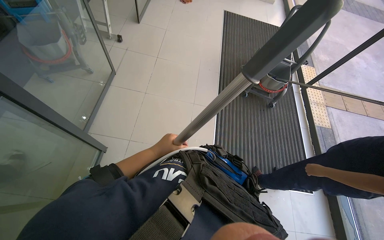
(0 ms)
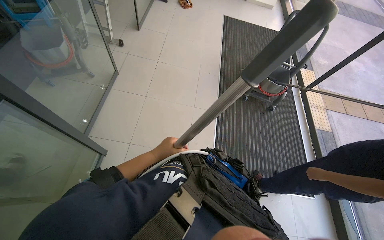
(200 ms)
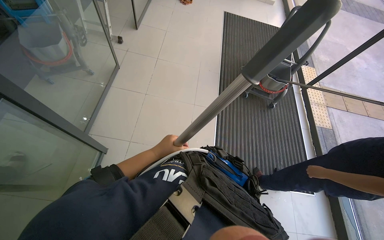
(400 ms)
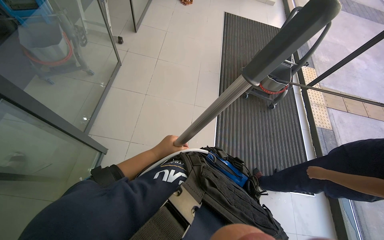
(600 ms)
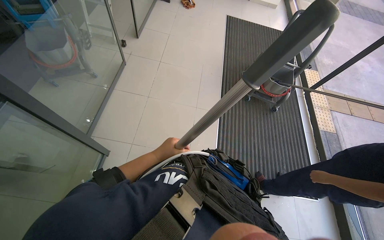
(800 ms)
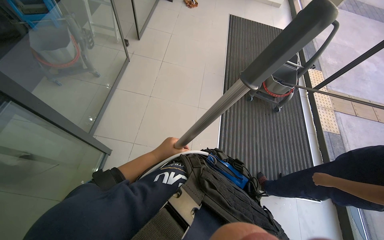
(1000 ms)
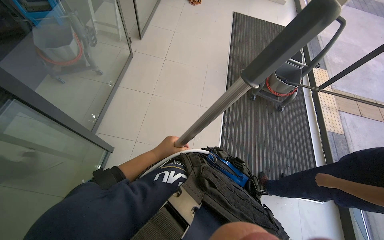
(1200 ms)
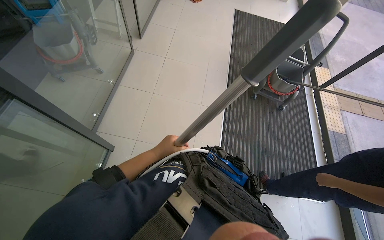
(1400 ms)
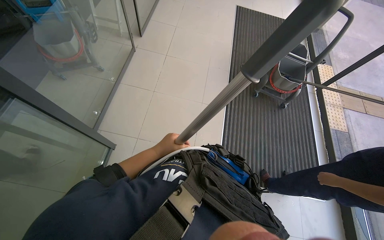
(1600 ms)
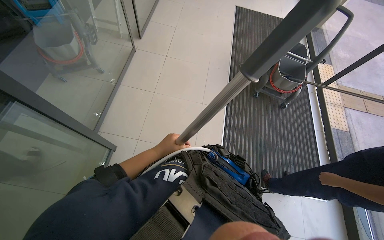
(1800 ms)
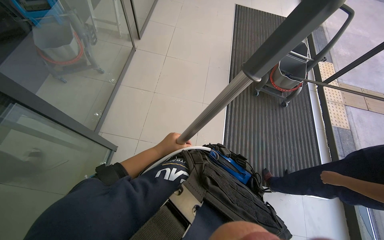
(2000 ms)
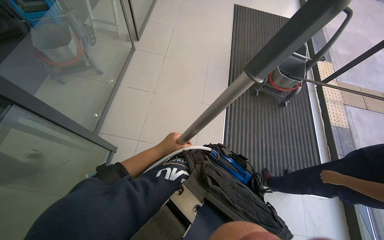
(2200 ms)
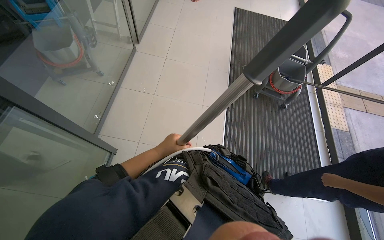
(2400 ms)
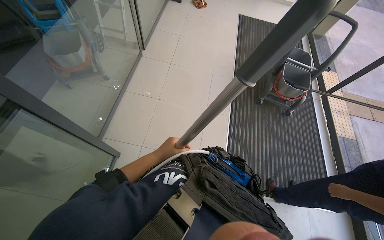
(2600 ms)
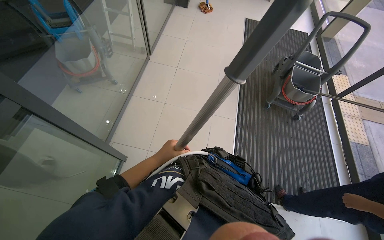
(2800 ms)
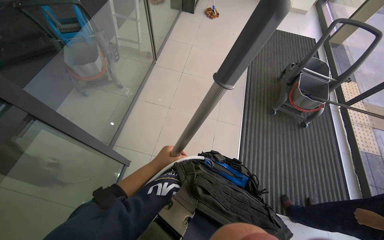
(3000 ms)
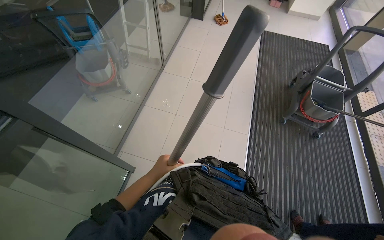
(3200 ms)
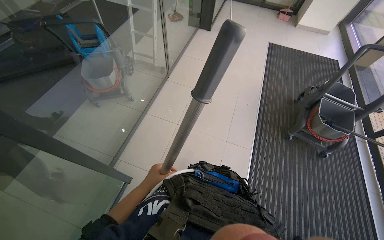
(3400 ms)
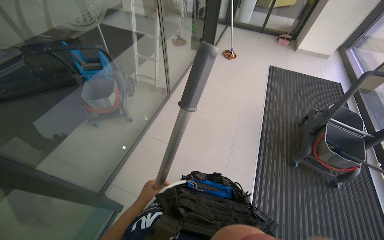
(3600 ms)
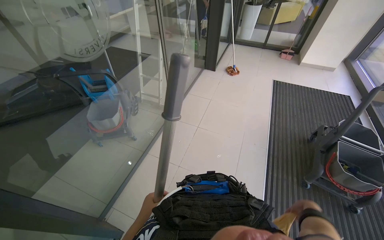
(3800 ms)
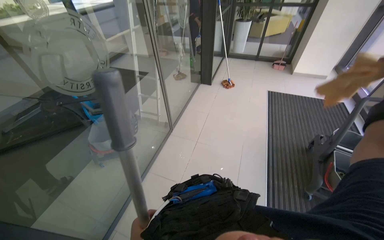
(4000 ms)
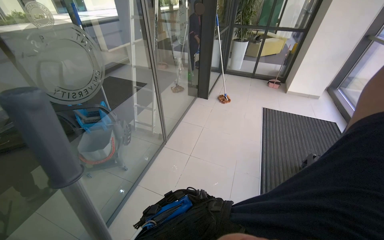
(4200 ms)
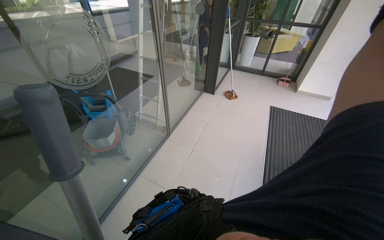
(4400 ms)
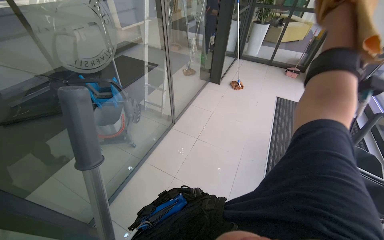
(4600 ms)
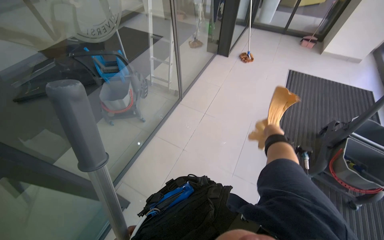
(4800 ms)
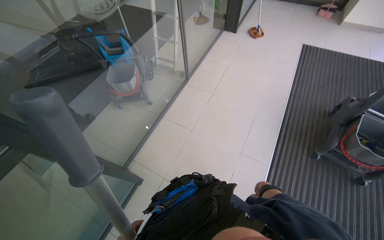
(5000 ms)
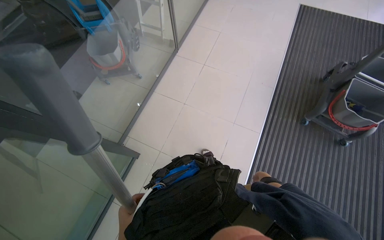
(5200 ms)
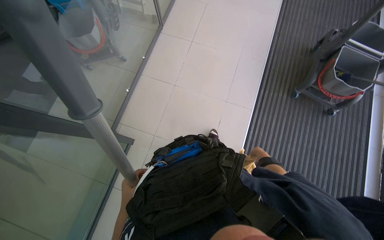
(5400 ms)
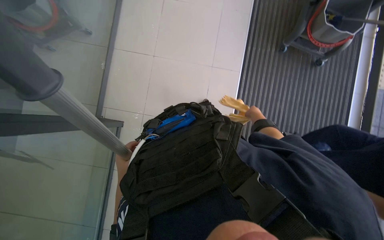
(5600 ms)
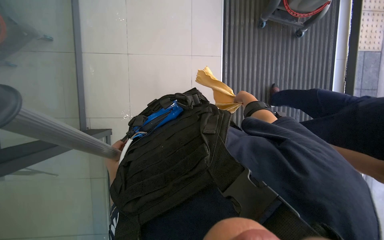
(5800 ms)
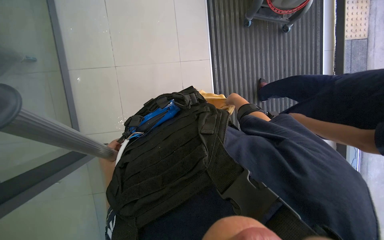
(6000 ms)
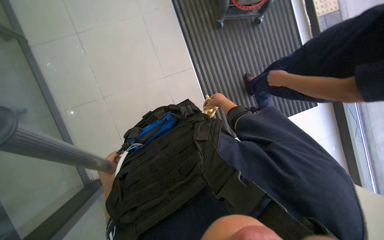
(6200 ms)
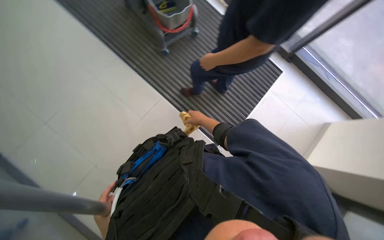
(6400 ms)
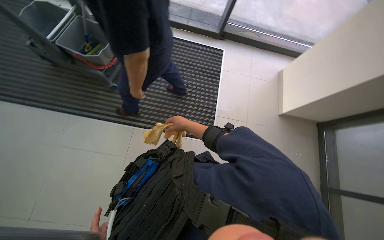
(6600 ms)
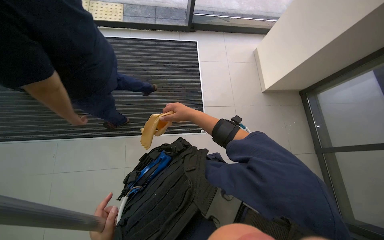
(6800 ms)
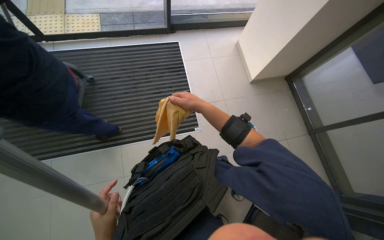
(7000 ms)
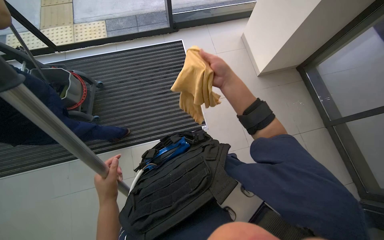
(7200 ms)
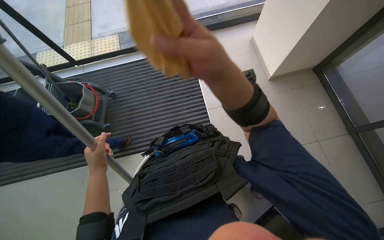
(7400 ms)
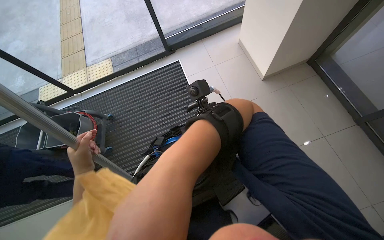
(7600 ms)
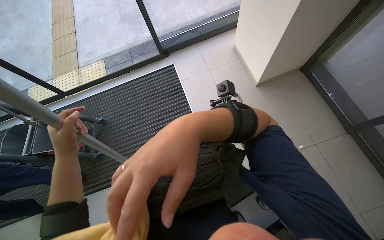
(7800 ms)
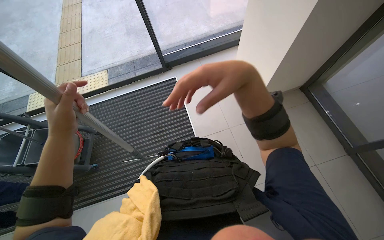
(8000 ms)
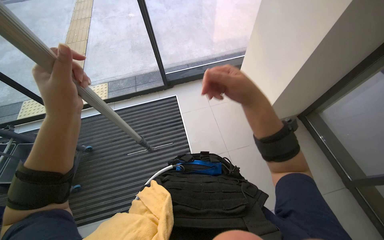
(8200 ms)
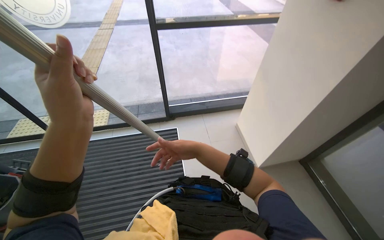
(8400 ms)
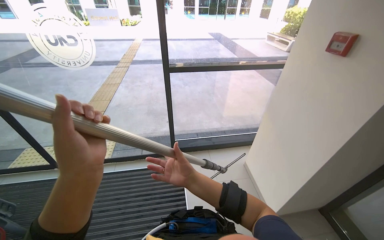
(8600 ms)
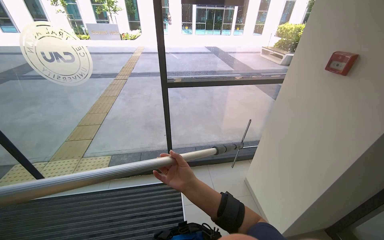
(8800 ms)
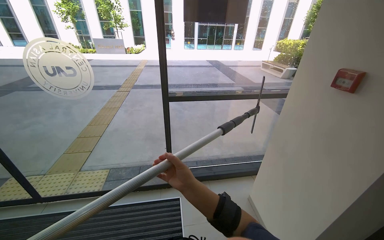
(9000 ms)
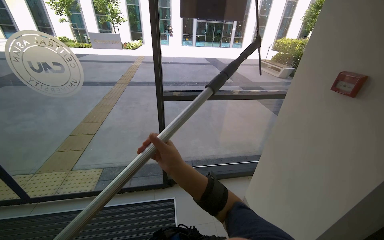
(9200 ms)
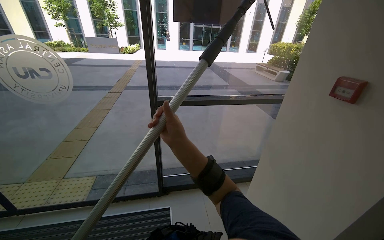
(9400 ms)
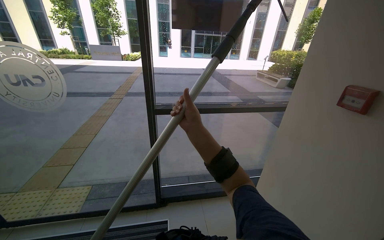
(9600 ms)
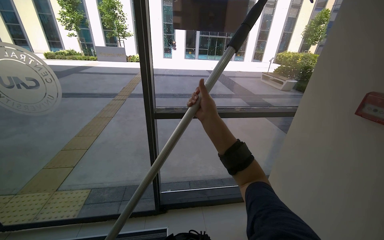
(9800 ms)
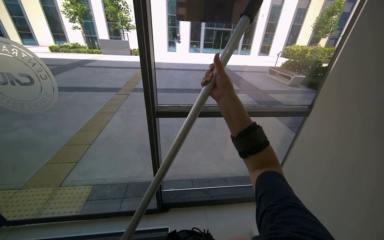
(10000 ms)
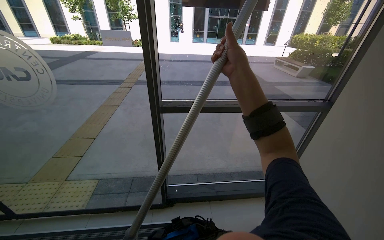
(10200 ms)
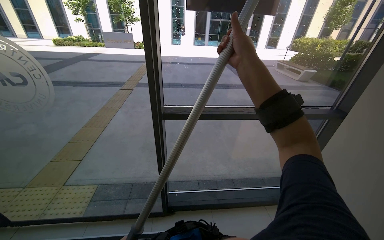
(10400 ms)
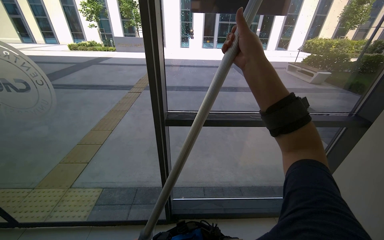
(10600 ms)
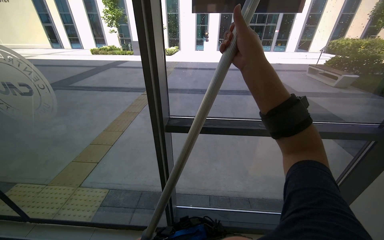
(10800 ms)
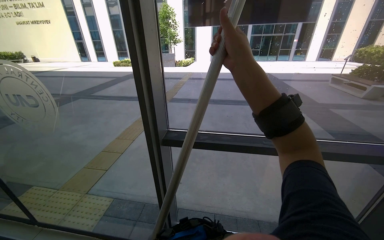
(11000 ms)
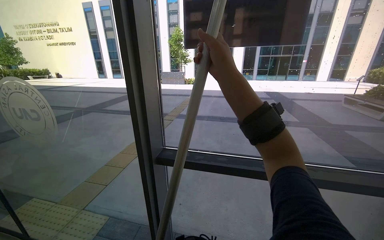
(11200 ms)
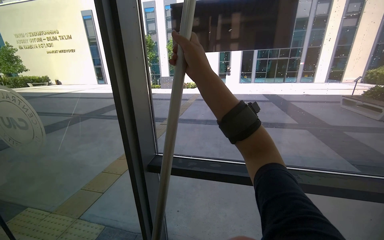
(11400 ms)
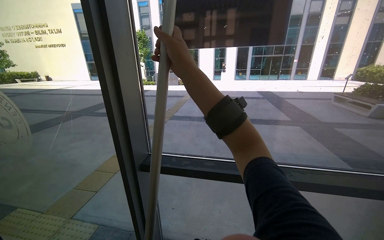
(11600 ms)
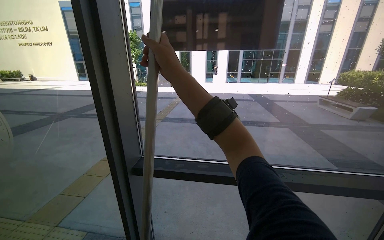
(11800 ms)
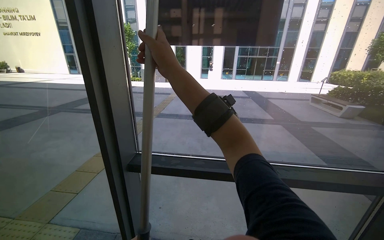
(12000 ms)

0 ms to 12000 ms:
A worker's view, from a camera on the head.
Job: cleaning windows.
The whole recording: Cleaning glass windows. The worker cleans the large glass windows using a squeegee on a long pole and a cloth.
3000 ms to 4400 ms: The wearer moves roughly 40 cm. The wearer looks some 20 degrees further upward.
4400 ms to 6000 ms: The view tilts approximately 50 degrees downward. The scene turns about 30 degrees counterclockwise in the picture.
6000 ms to 7600 ms: The view tilts some 15 degrees upward. Everything in view rotates roughly 105 degrees counterclockwise.
7600 ms to 9000 ms: The camera travels roughly 40 cm. The view tips upward by some 45 degrees.
9000 ms to 10400 ms: The right hand travels up the picture by approximately 50 cm.

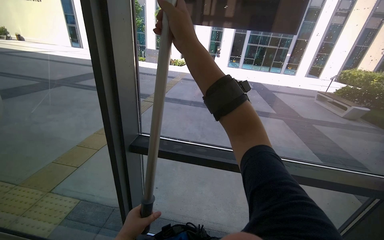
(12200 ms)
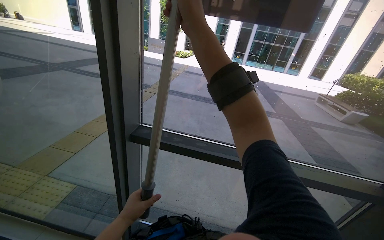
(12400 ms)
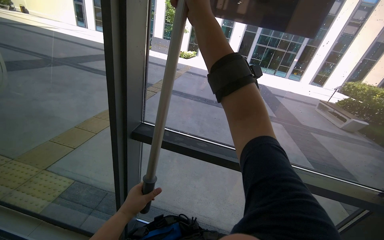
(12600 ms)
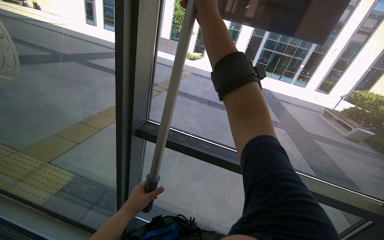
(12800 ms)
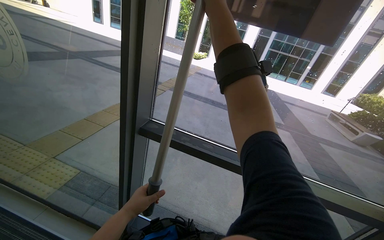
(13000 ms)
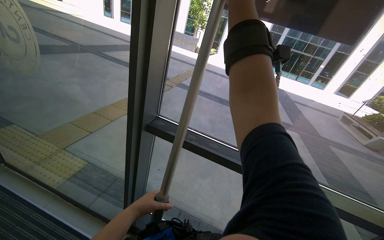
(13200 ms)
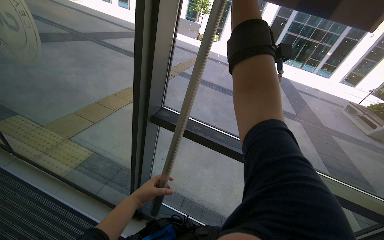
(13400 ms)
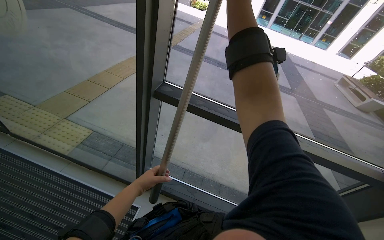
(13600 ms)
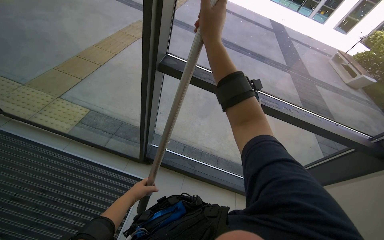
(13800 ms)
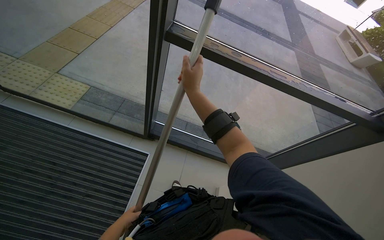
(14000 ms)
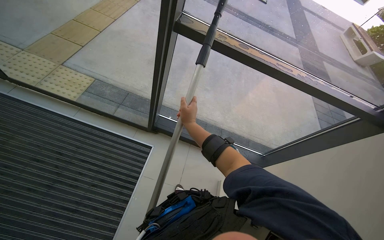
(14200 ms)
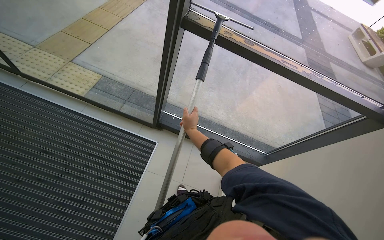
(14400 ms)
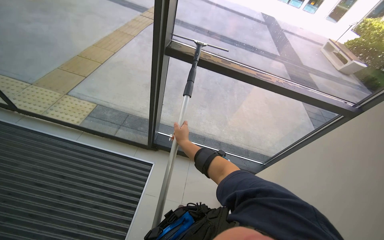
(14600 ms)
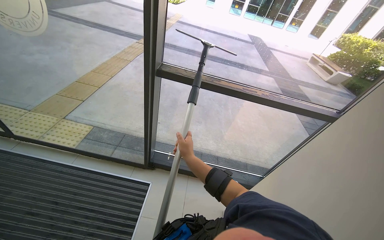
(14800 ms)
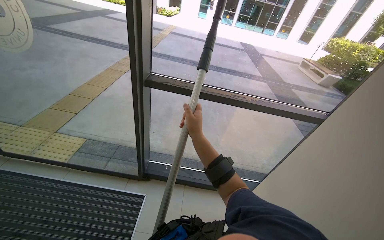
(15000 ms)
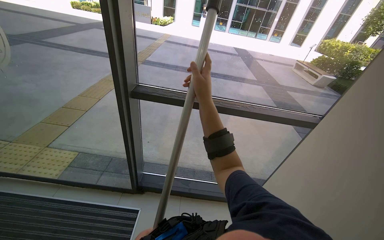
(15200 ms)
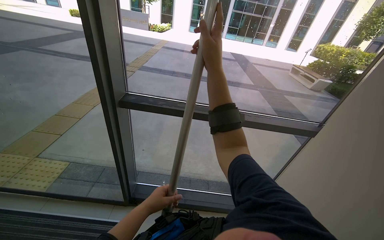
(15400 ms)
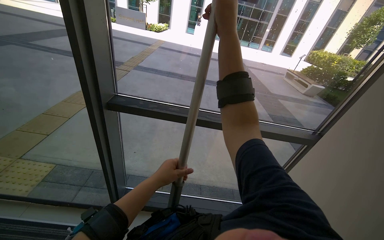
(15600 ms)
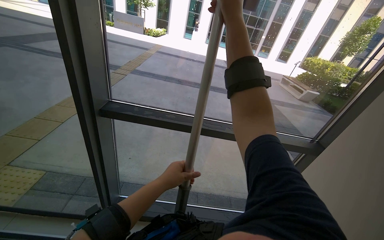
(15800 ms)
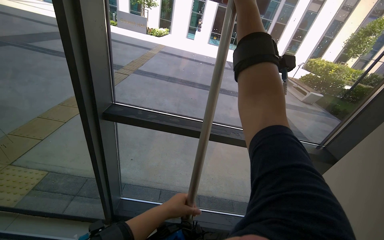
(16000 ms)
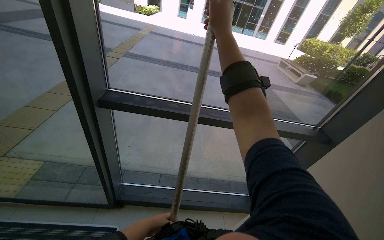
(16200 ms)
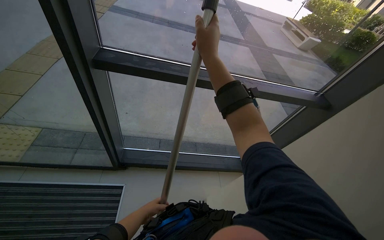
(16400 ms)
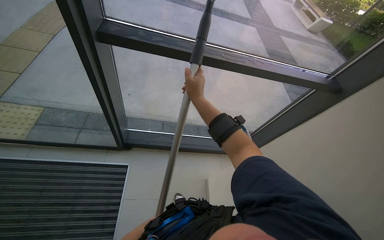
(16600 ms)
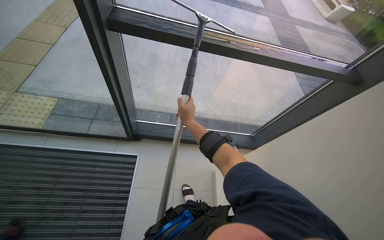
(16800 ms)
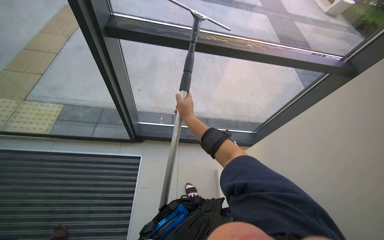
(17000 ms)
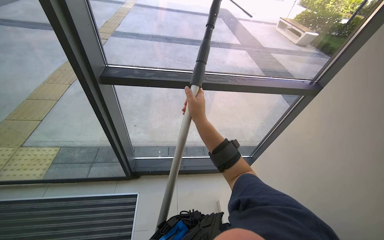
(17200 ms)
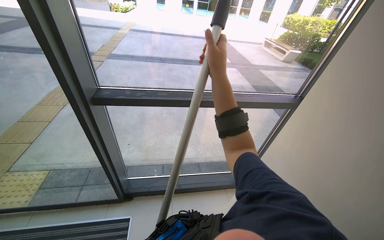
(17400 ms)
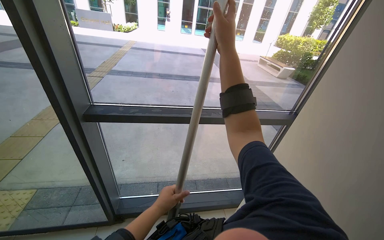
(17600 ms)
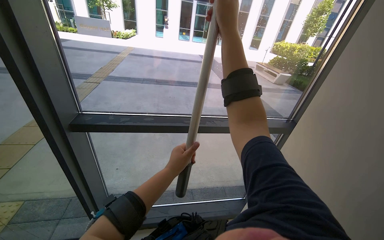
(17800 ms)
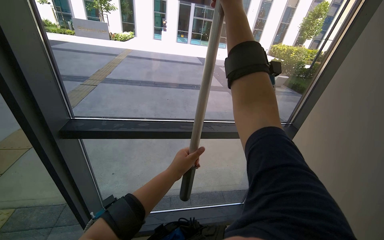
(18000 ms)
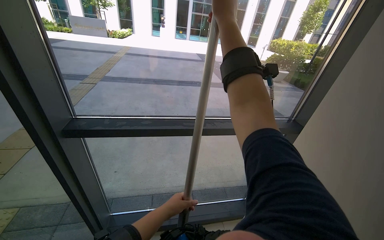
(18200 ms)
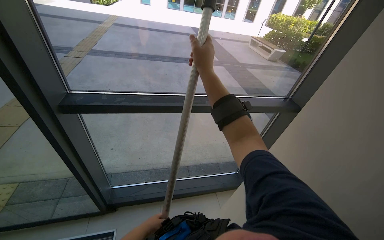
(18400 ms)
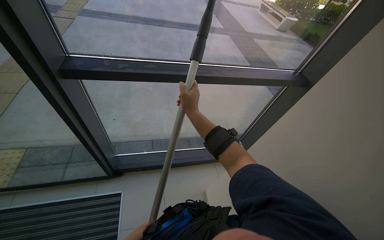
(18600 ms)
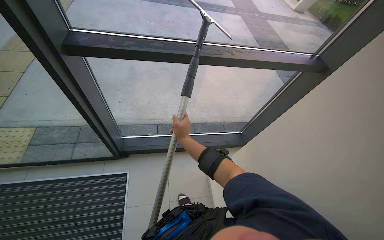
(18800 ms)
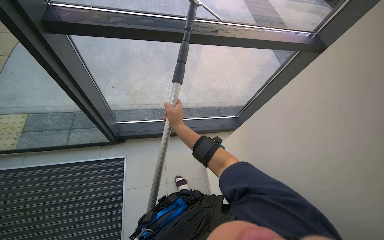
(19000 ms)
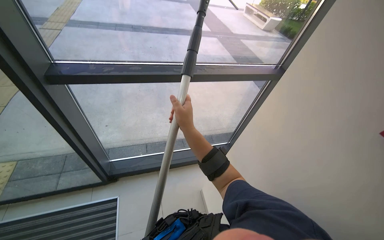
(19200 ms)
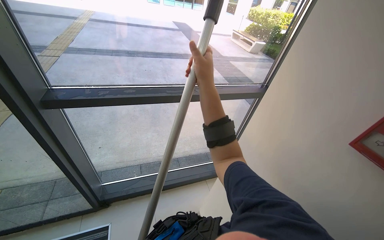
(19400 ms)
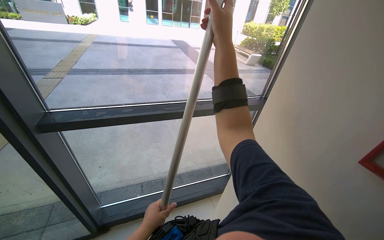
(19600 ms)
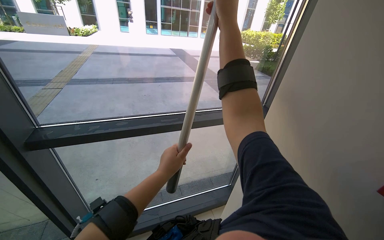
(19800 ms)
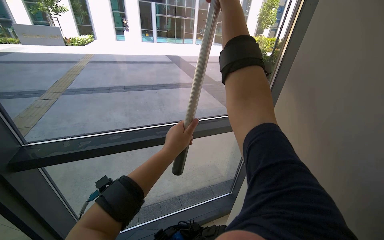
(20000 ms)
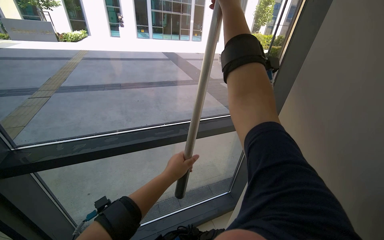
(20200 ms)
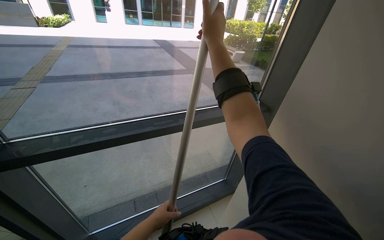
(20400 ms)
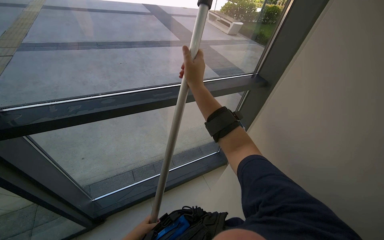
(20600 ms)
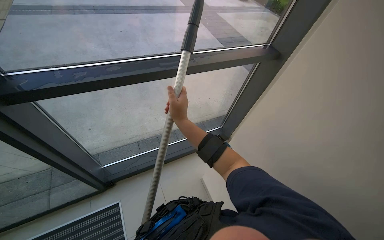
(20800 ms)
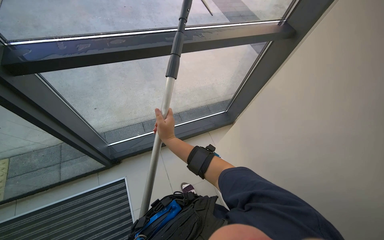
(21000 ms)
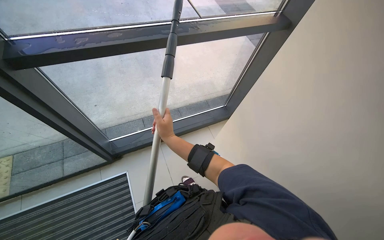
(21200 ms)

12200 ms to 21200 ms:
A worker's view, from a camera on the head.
Job: cleaning windows.
The whole recording: Cleaning glass windows. The worker cleans the large glass windows using a squeegee on a long pole and a cloth.
12200 ms to 13800 ms: The view tilts about 25 degrees downward.
13800 ms to 15200 ms: The right hand moves down the picture, approximately 25 cm.
15200 ms to 16600 ms: The view tilts about 20 degrees downward. The right hand goes up the picture and returns, roughly 35 cm each way.
16600 ms to 18200 ms: The wearer looks some 25 degrees further upward. The right hand is displaced up the picture and to the right by some 50 cm.
19800 ms to 21200 ms: The view tilts roughly 30 degrees downward. The right hand goes some 60 cm down the picture.
